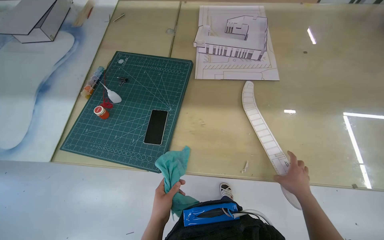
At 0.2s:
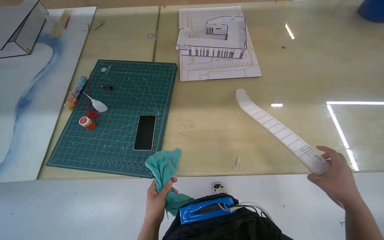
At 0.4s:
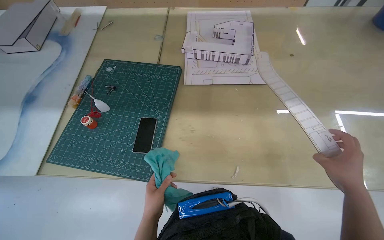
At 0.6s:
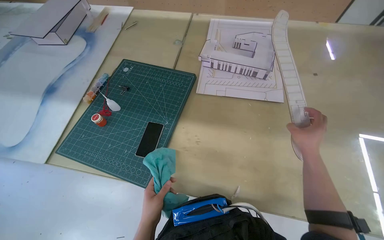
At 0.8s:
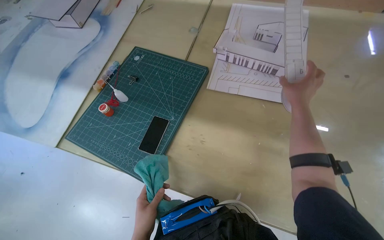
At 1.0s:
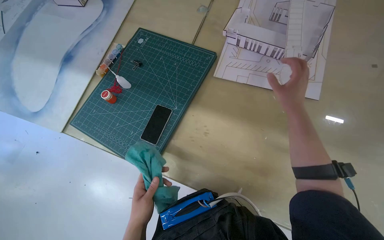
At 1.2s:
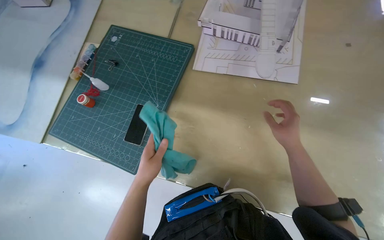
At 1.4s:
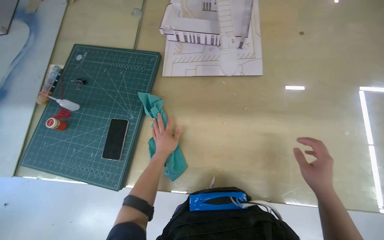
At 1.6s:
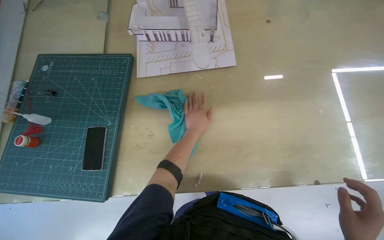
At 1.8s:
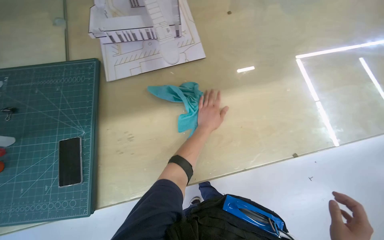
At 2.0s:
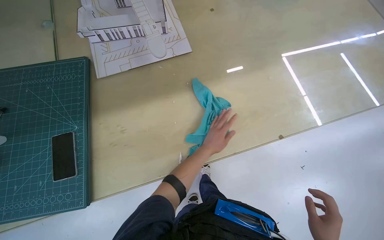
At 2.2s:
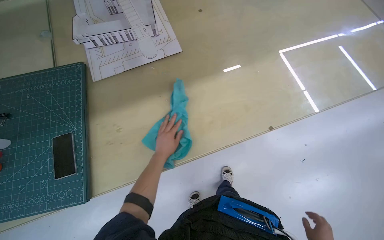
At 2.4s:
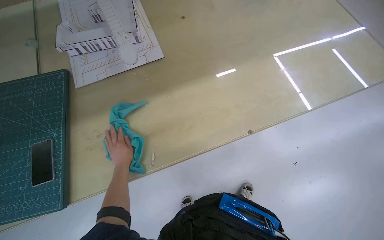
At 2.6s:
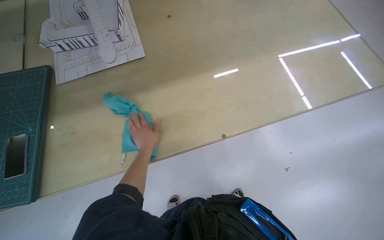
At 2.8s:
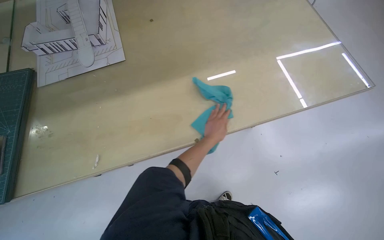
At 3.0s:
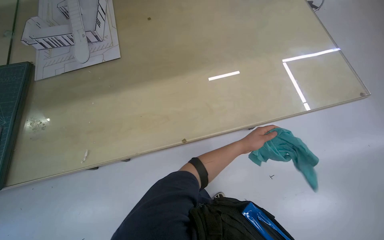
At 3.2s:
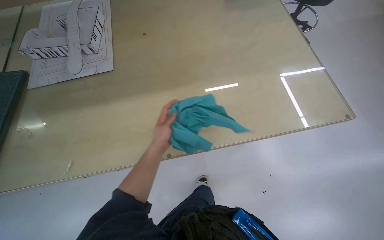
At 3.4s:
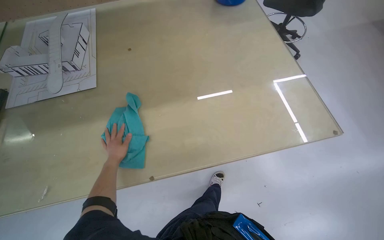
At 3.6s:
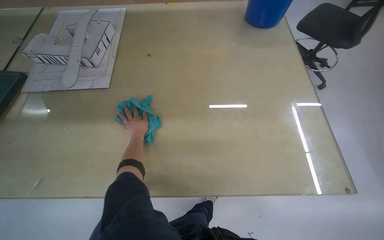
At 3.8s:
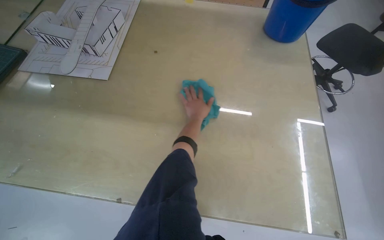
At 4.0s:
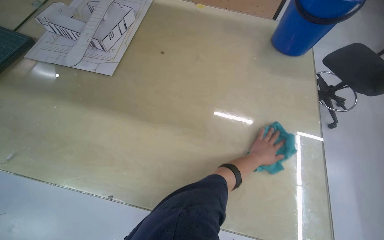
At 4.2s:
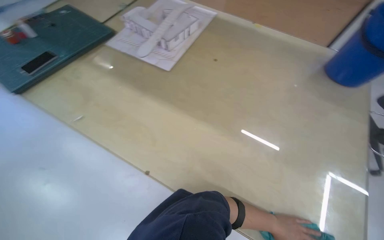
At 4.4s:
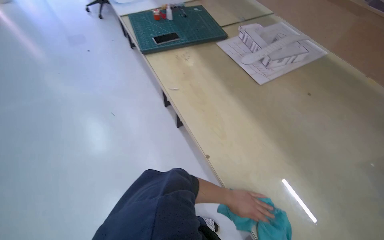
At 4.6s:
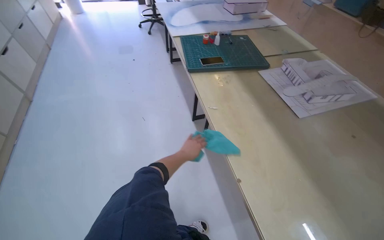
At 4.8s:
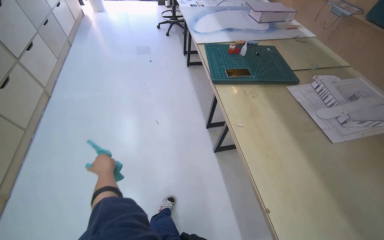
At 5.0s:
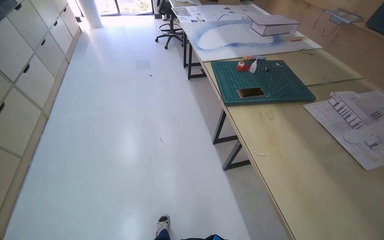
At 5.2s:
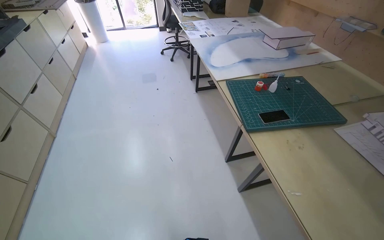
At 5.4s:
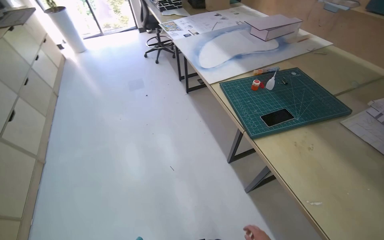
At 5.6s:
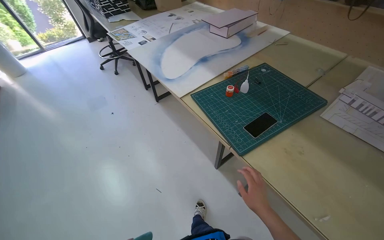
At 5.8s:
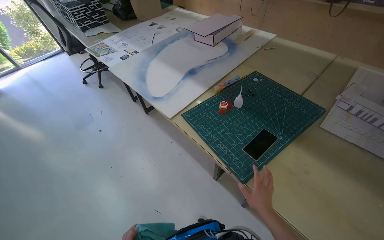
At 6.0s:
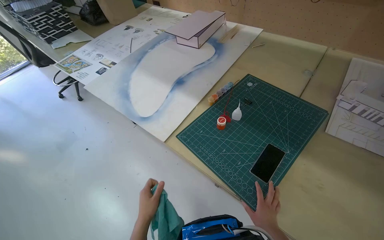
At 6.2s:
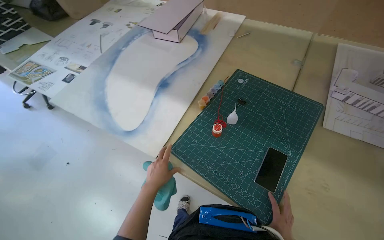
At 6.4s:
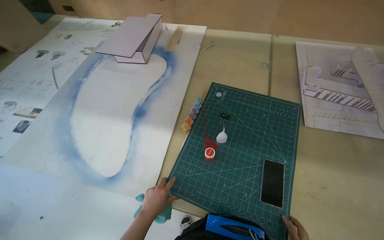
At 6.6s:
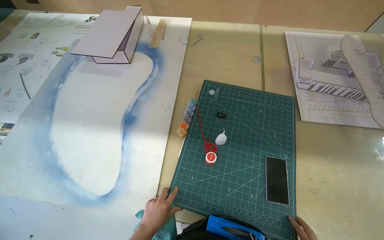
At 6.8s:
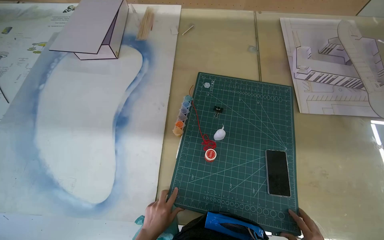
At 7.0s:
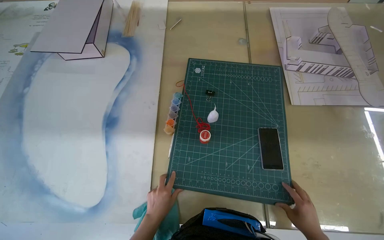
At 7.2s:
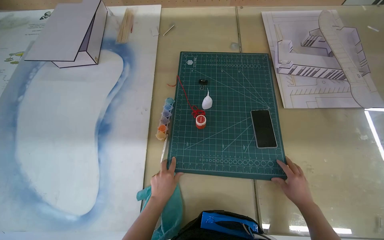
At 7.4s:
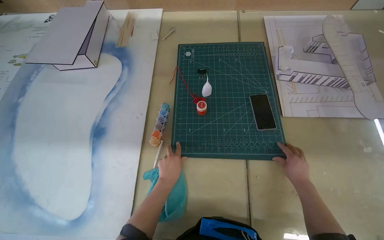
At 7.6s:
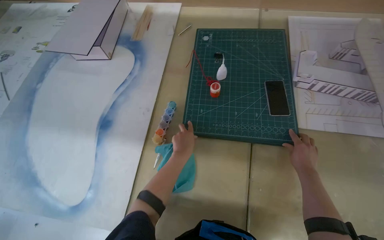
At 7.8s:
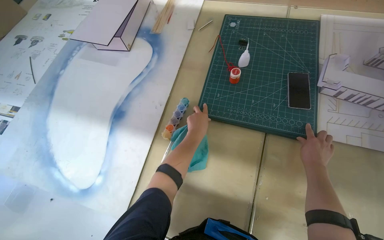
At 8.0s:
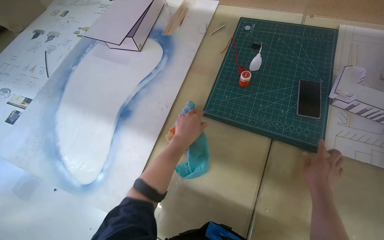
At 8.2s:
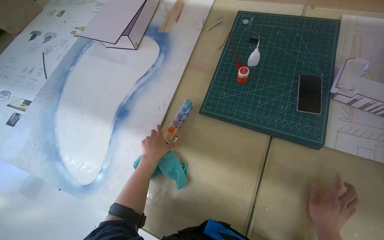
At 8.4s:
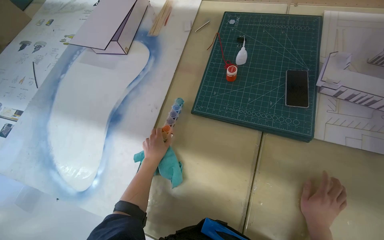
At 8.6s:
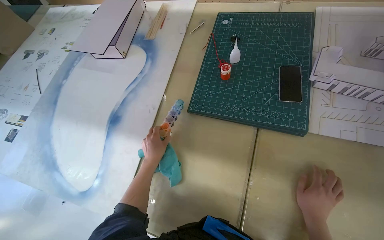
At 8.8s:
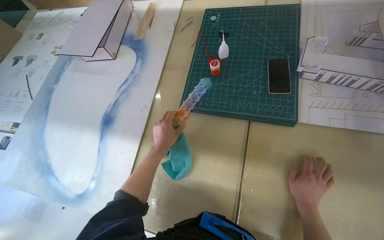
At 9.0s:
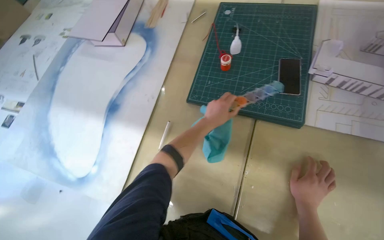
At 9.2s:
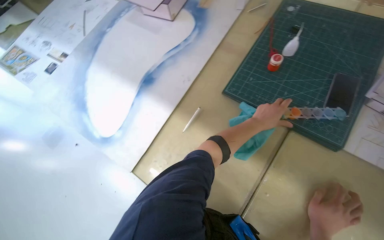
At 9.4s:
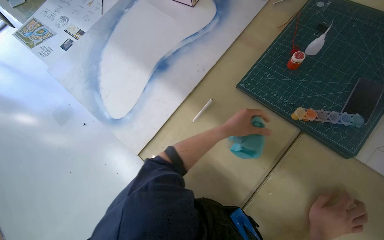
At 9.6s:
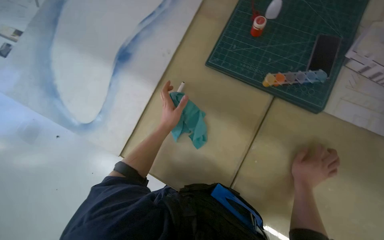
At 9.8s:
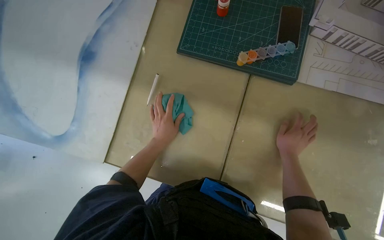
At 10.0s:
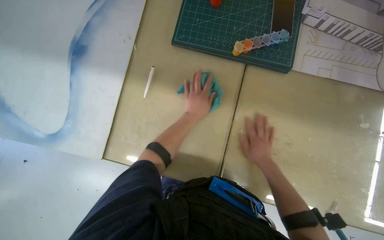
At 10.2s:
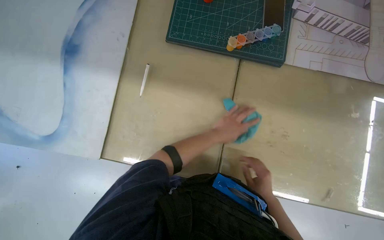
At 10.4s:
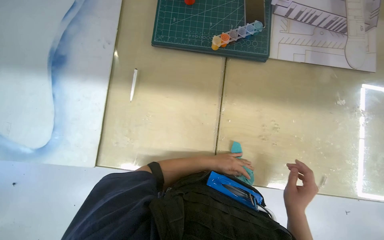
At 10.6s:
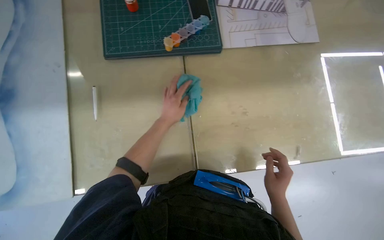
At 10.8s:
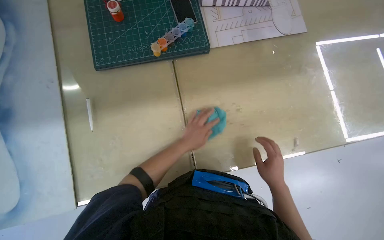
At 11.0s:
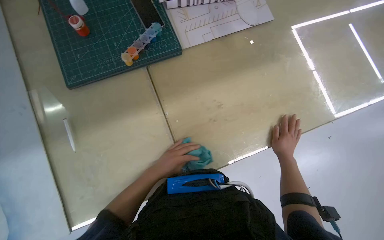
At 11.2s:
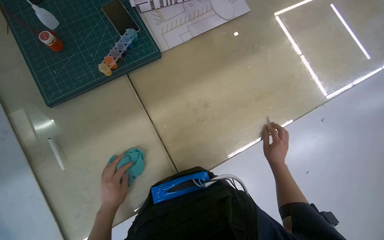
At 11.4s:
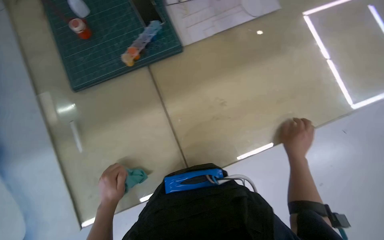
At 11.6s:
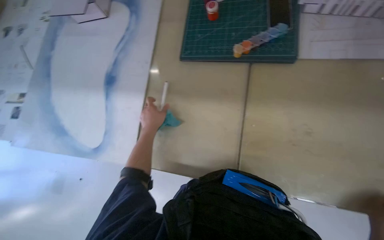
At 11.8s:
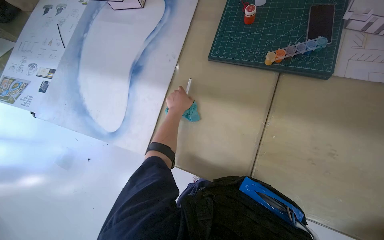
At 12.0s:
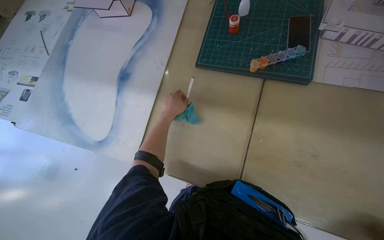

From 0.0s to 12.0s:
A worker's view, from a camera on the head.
Job: organizing items.
The whole recording: Organizing and cleaning workspace. The worker wipes surfaces, arranges paper and model pieces, and places a large sheet on a shelf.
From 0.0s to 1.6s: The left hand goes about 50 cm to the right and up the picture.
From 1.6s to 3.0s: The wearer moves to the right, roughly 50 cm.
From 3.0s to 4.4s: The wearer looks roughly 75 degrees further to the left. The view tilts approximately 15 degrees upward.
From 4.4s to 6.0s: The camera travels about 1 m.
From 6.0s to 7.6s: The head rotates about 45 degrees to the right.
From 9.0s to 10.4s: The view tilts about 15 degrees downward. The left hand moves left and right over roughly 35 cm, changing direction 2 times.

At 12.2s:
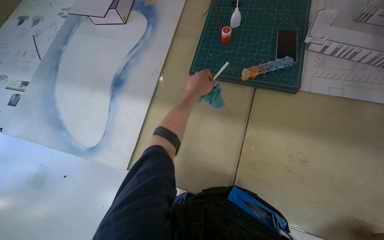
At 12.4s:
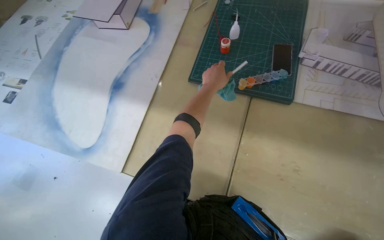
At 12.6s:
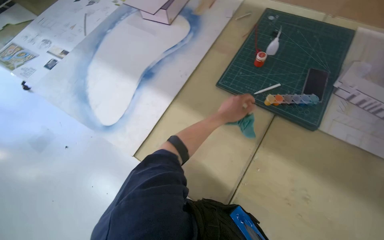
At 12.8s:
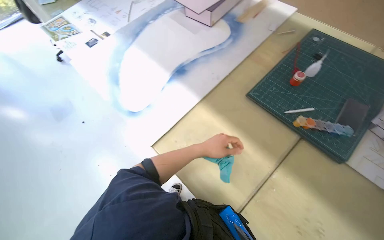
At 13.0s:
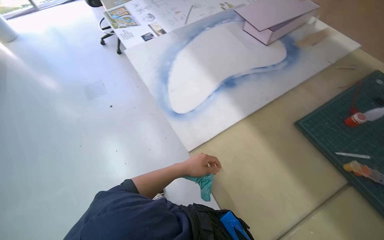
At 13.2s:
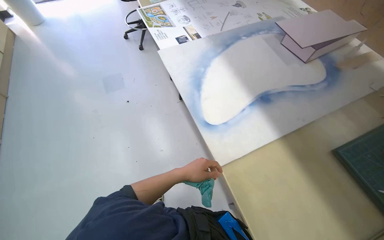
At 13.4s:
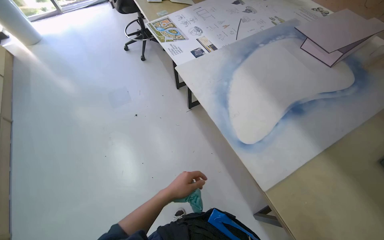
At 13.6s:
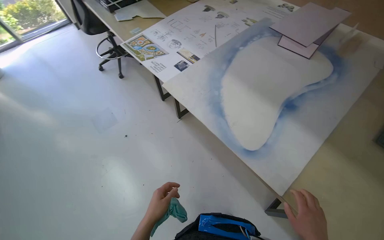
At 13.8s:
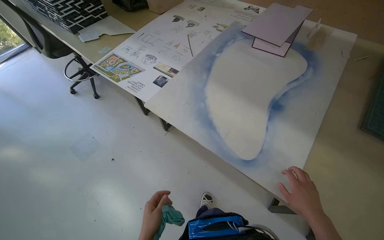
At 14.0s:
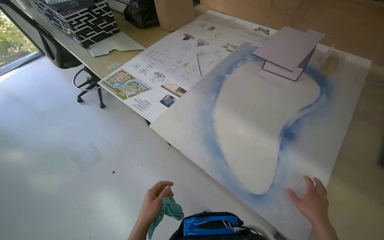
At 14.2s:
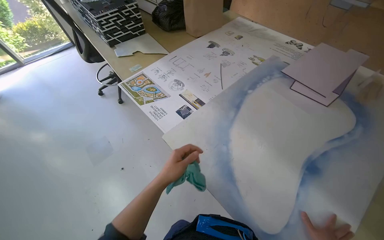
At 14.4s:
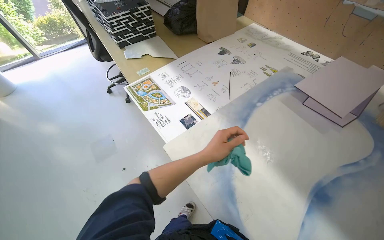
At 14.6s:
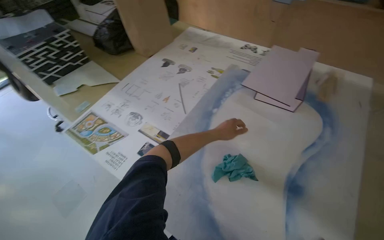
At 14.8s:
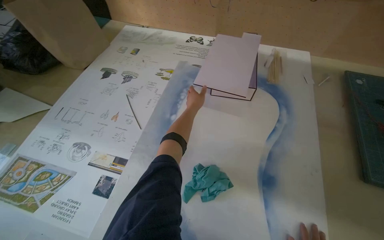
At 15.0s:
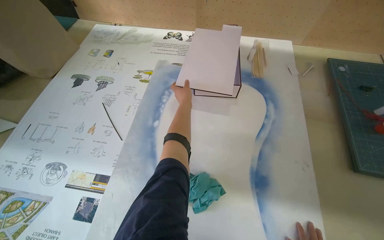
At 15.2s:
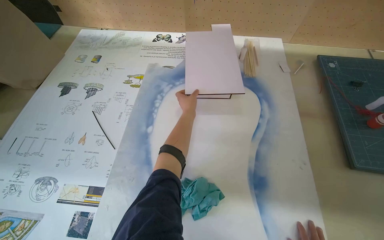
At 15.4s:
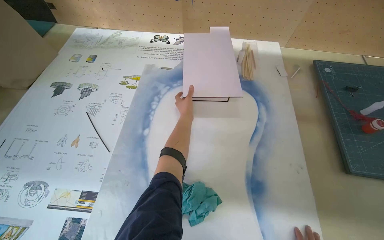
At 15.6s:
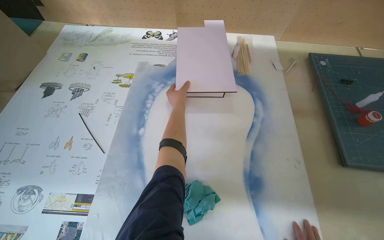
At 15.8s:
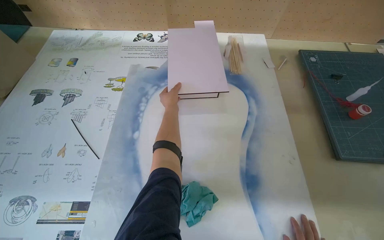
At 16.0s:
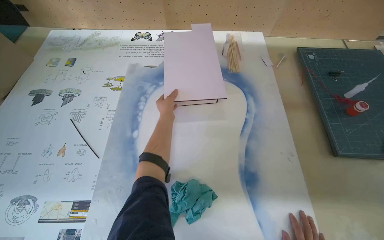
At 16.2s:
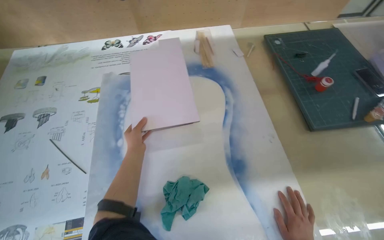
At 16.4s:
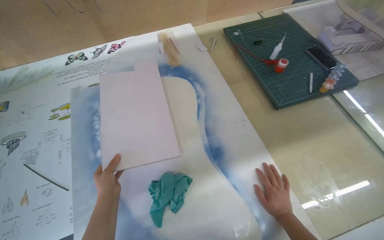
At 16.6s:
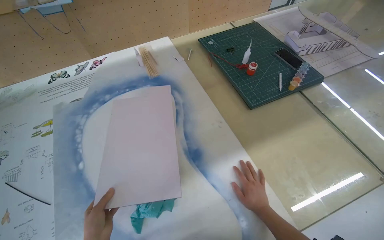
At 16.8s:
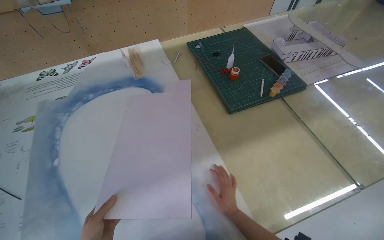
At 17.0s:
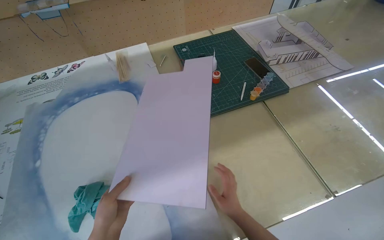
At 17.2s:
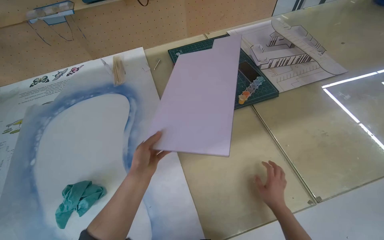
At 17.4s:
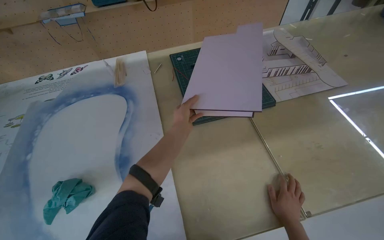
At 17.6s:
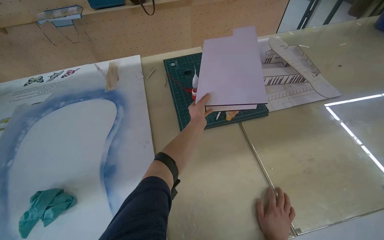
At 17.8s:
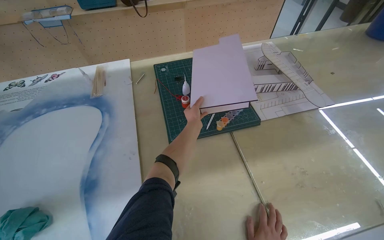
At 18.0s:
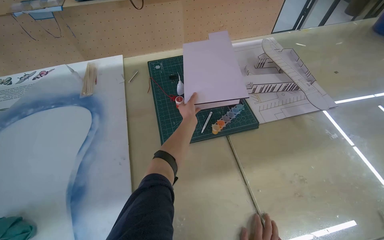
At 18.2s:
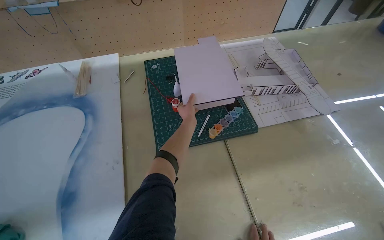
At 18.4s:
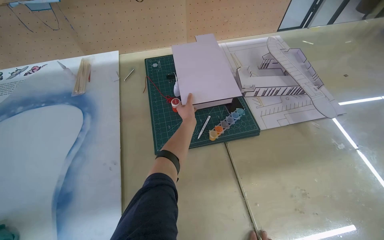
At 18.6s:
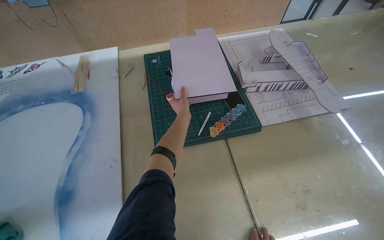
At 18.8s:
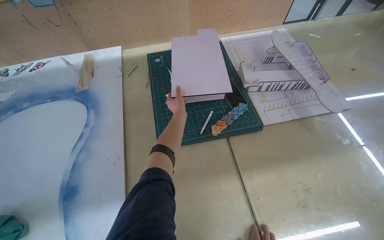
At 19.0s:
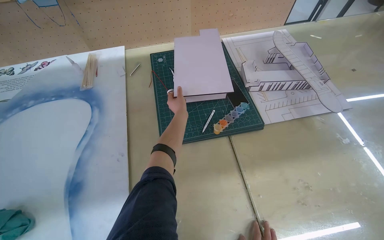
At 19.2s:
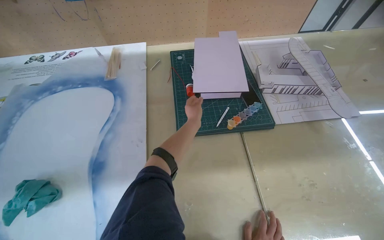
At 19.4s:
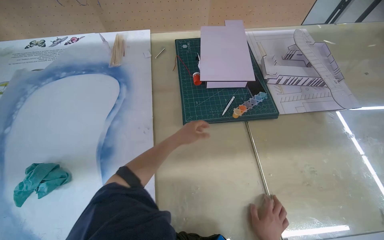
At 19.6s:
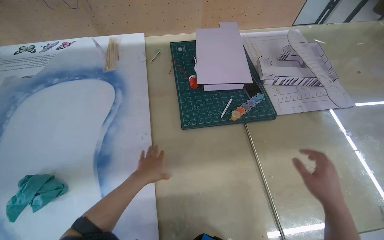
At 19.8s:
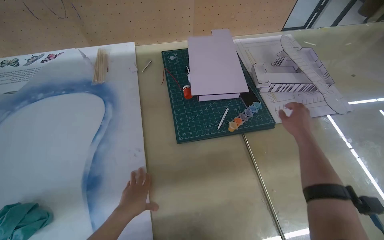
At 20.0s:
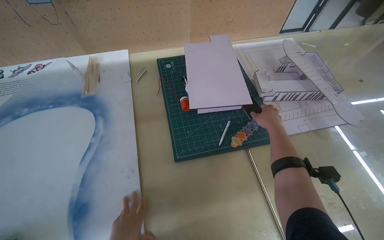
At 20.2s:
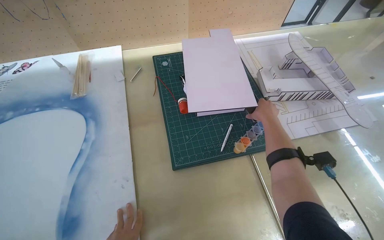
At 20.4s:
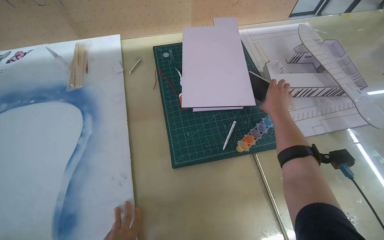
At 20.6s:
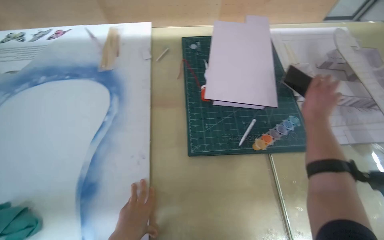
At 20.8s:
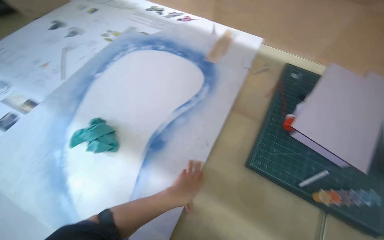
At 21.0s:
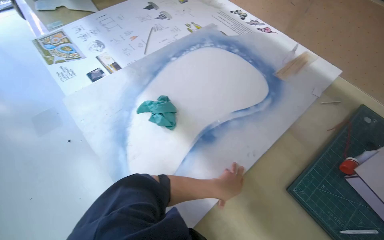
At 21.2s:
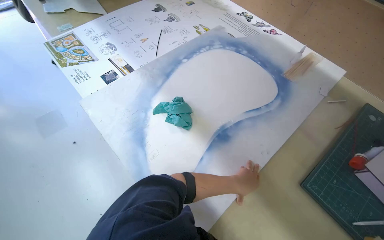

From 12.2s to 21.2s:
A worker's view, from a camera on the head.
Job: organizing items.
The whole recording: Organizing and cleaning workspace. The worker wipes surfaces, arranges paper and model pieces, and places a large sheet on a shelf.
From 12.2s to 13.8s: The camera is carried approximately 70 cm.
From 13.8s to 15.2s: The wearer moves roughly 50 cm. The head rotates approximately 30 degrees to the right.
From 15.2s to 16.6s: The wearer's head swings roughly 30 degrees to the right.
From 16.6s to 18.2s: The camera travels to the right, approximately 50 cm.
From 18.2s to 19.8s: The left hand moves down the picture, to the left and nearer to the camera, roughly 40 cm.
From 19.8s to 21.2s: The head rotates some 60 degrees to the left.
